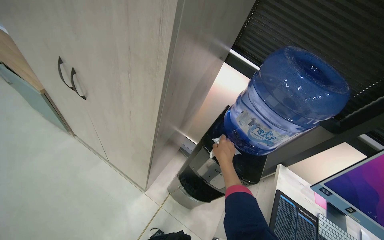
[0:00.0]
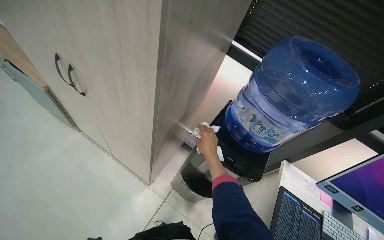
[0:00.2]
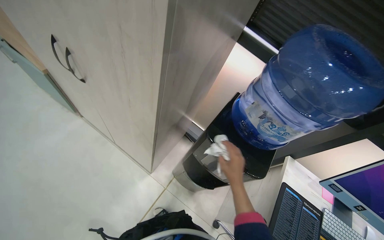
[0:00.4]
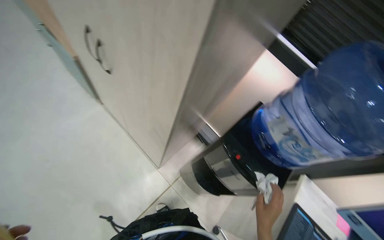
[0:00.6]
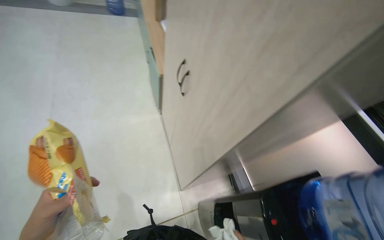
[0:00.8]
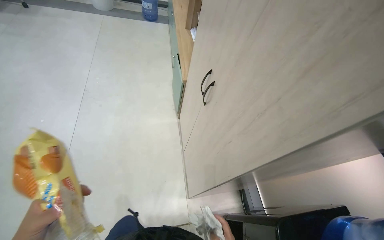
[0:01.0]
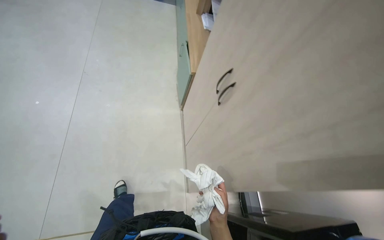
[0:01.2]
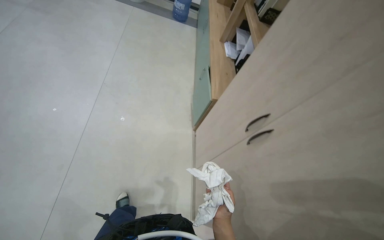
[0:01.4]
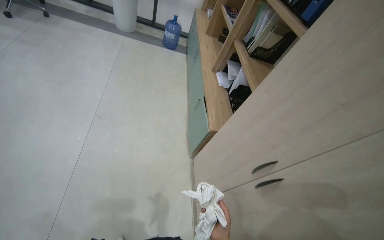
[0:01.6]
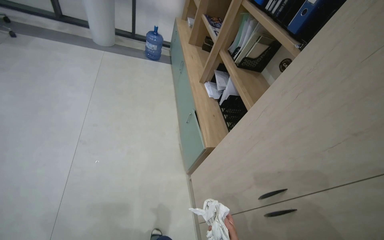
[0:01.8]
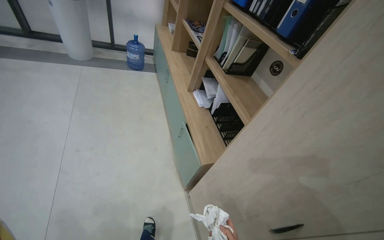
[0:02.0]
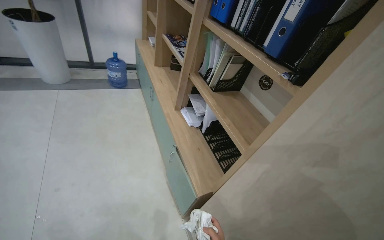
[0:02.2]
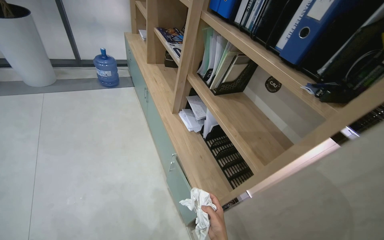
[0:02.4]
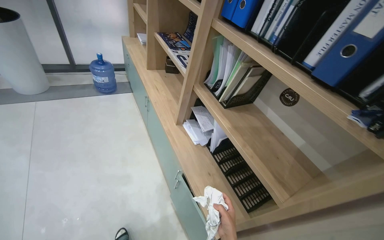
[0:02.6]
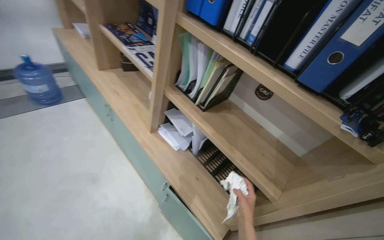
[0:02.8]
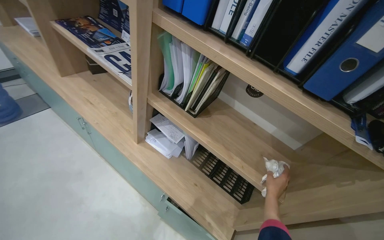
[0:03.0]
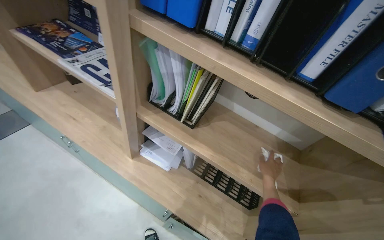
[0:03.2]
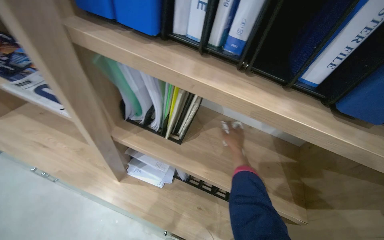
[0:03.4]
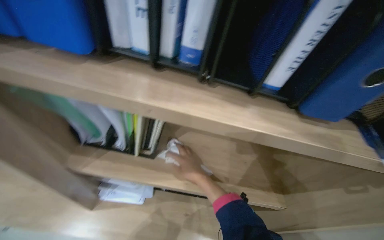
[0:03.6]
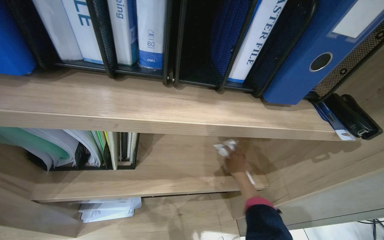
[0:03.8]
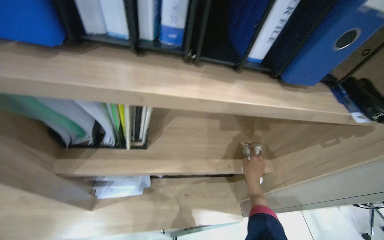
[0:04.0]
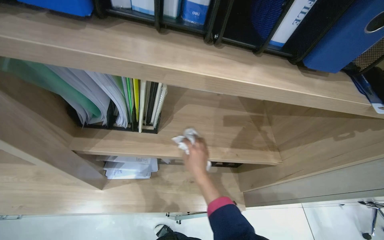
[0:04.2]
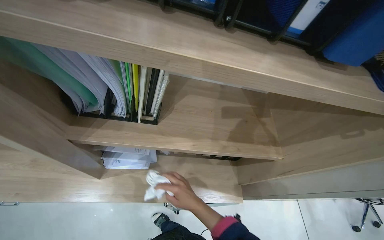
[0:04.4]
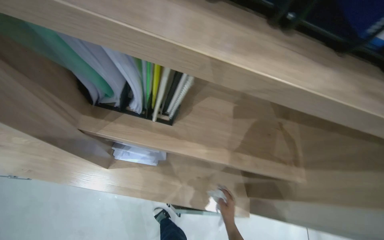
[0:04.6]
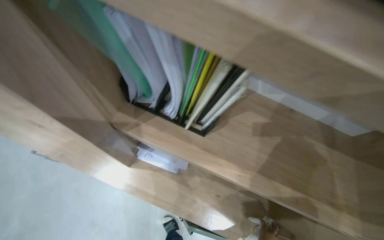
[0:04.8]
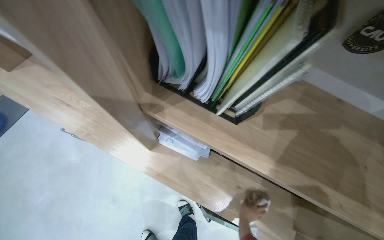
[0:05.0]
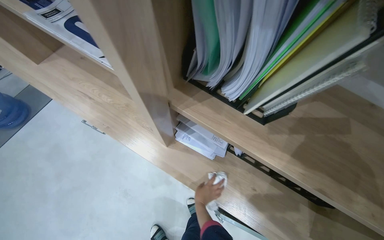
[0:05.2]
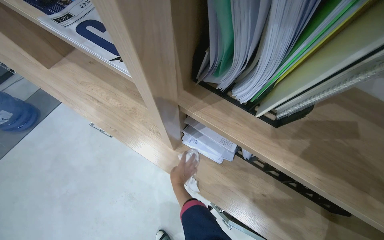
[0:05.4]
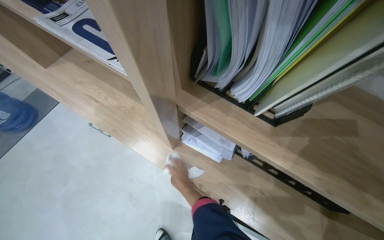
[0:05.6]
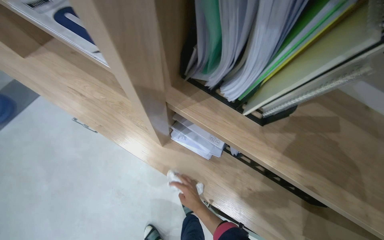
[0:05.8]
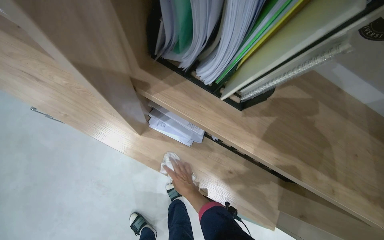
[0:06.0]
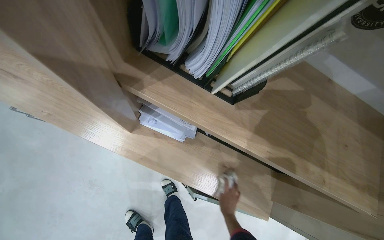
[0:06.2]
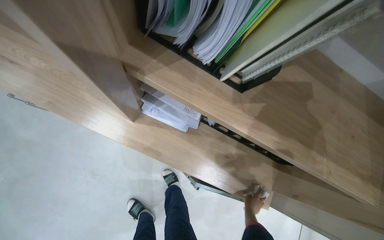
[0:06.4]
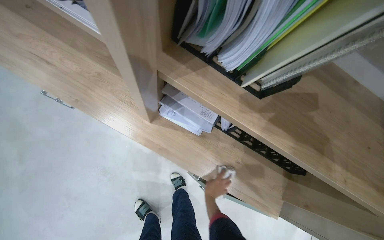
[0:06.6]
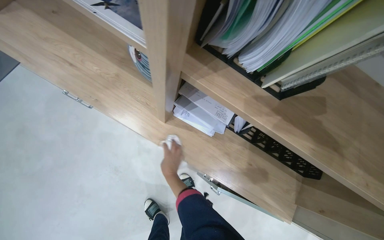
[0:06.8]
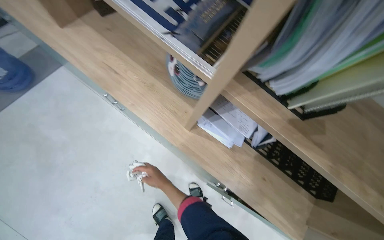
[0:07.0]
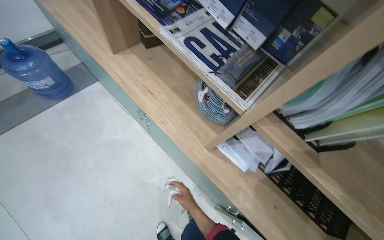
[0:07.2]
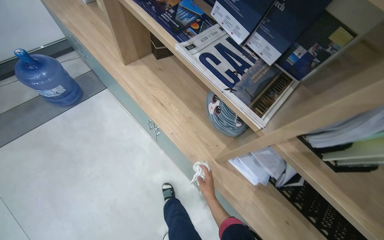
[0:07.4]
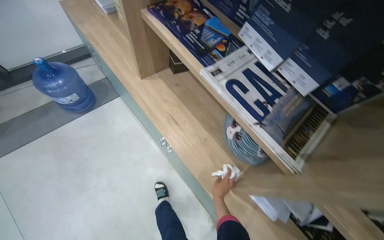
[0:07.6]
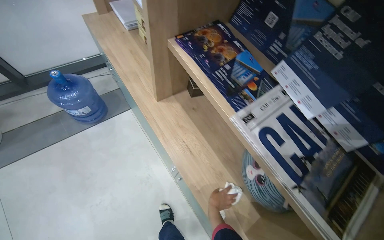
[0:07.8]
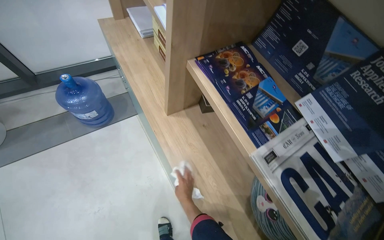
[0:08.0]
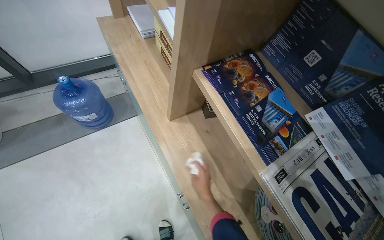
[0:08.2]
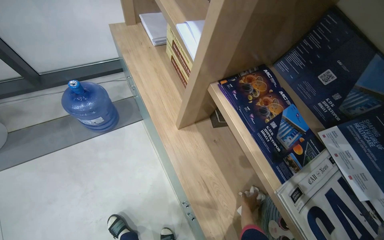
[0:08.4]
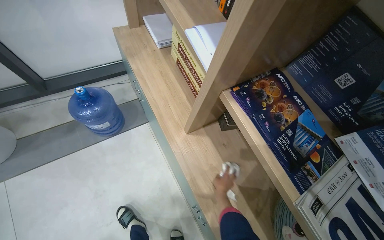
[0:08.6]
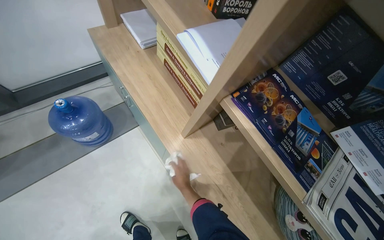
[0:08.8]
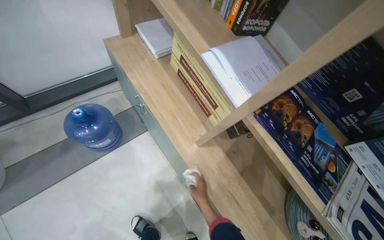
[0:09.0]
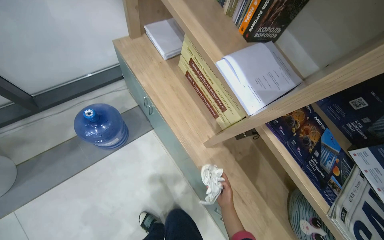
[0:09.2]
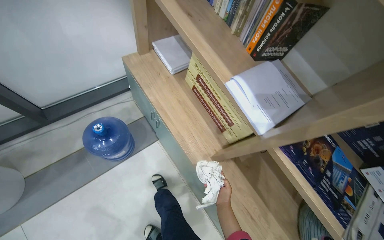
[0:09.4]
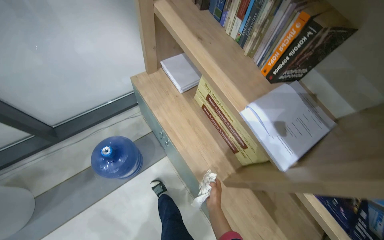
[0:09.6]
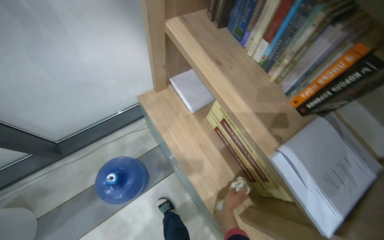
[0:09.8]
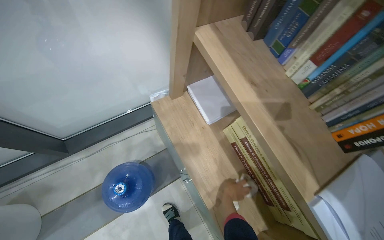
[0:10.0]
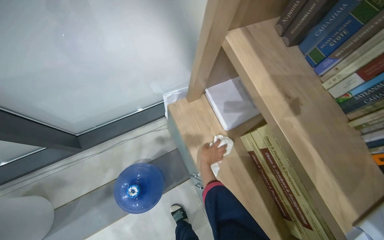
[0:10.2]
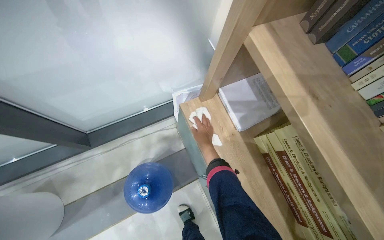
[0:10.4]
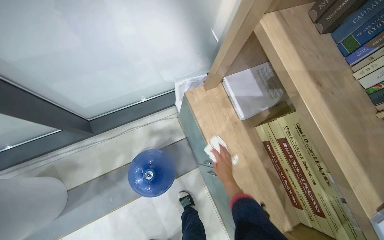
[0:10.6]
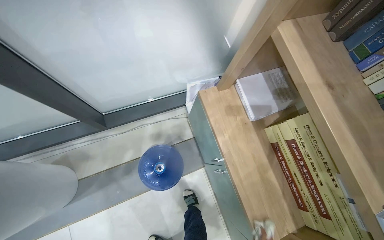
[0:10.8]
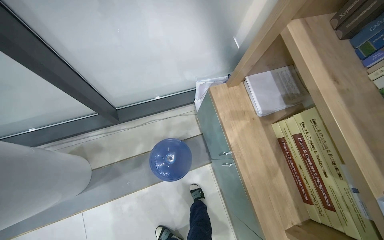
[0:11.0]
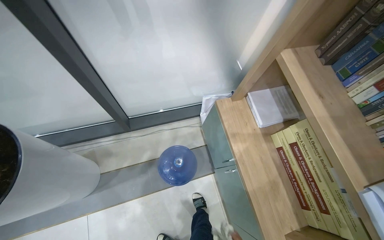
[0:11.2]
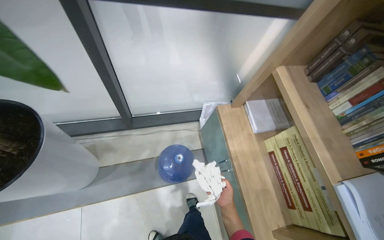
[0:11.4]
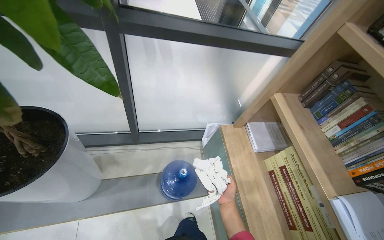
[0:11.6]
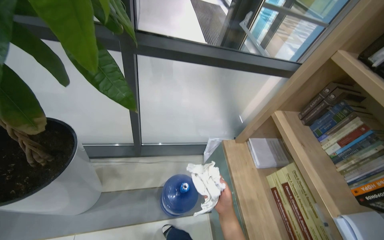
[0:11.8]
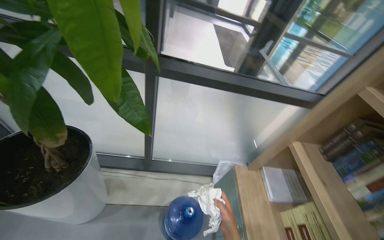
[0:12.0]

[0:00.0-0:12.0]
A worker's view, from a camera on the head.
Job: wiping surfaces.
The whole recording: Wiping various office surfaces. The worker wipes various office surfaces including desks, a water cooler, a bookshelf, a round table, and a glass partition.
0:00.0 to 0:01.6: The head turns to the left by some 50 degrees.
0:01.6 to 0:03.0: The camera travels about 1 m. The head rotates some 50 degrees to the right.
0:03.0 to 0:04.4: The wearer's head swings roughly 35 degrees to the right. The wearer looks some 20 degrees further downward.
0:04.4 to 0:06.0: The wearer's head swings some 25 degrees to the left.
0:06.0 to 0:07.6: The camera travels to the left, about 40 cm. The camera pitches upward, by some 15 degrees.
0:07.6 to 0:09.0: The wearer moves roughly 60 cm.
0:09.0 to 0:10.4: The camera is carried approximately 60 cm.
0:10.4 to 0:12.0: The camera is carried about 50 cm. The view tilts some 30 degrees upward.

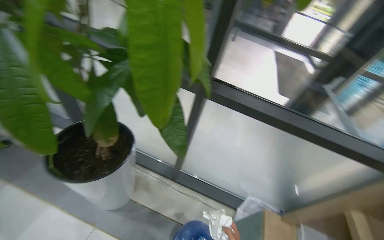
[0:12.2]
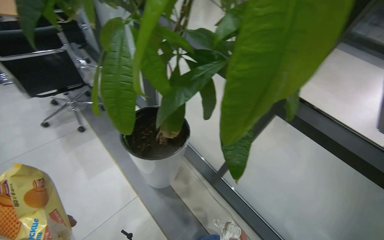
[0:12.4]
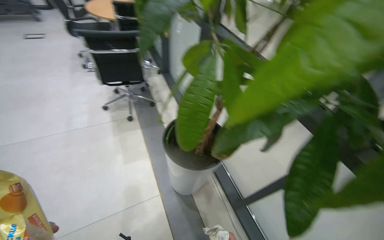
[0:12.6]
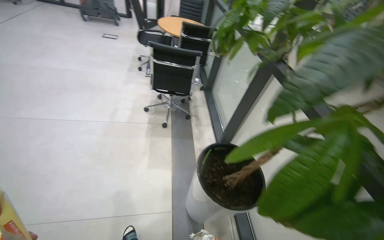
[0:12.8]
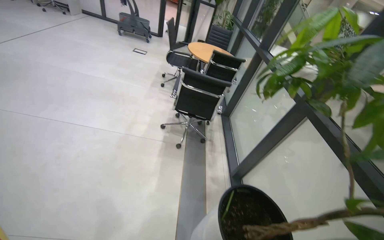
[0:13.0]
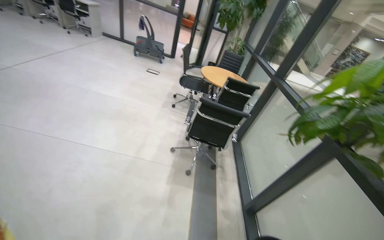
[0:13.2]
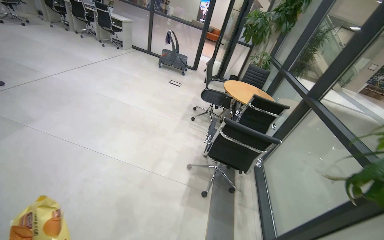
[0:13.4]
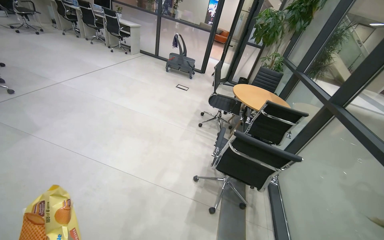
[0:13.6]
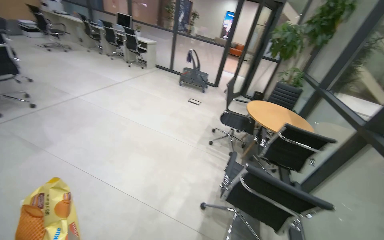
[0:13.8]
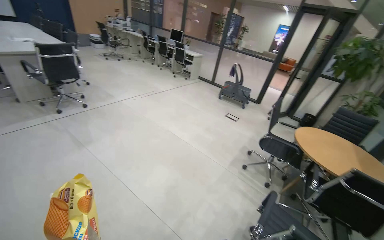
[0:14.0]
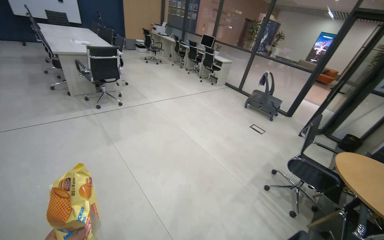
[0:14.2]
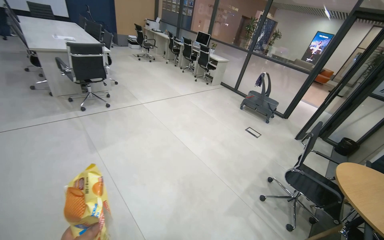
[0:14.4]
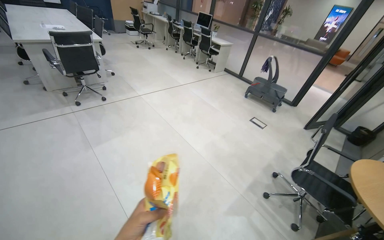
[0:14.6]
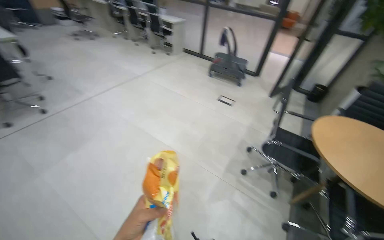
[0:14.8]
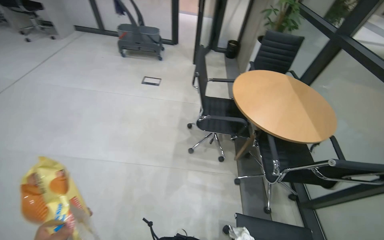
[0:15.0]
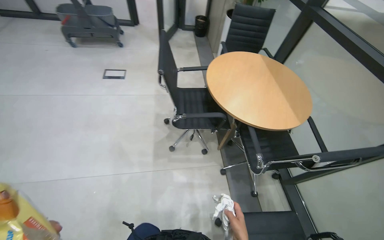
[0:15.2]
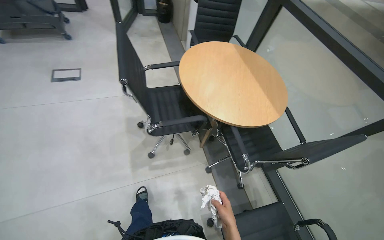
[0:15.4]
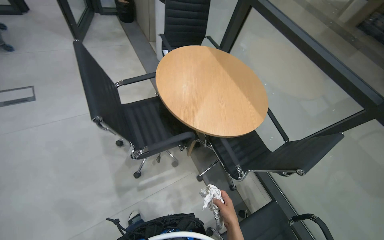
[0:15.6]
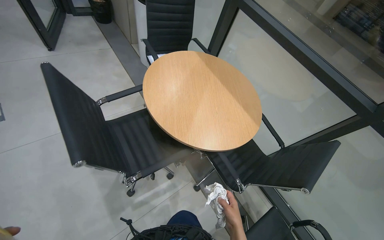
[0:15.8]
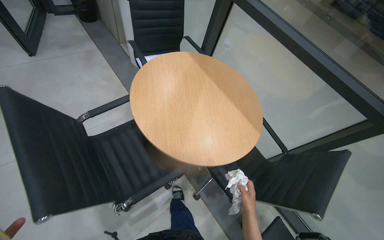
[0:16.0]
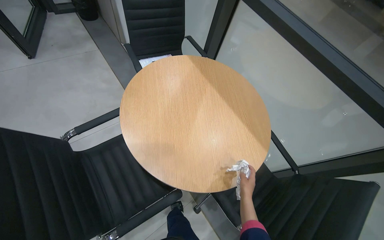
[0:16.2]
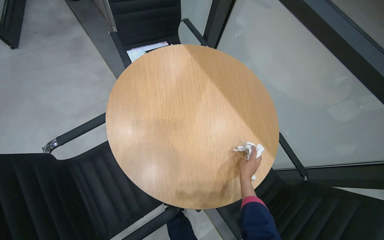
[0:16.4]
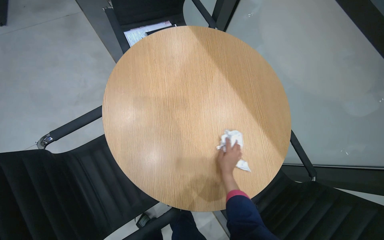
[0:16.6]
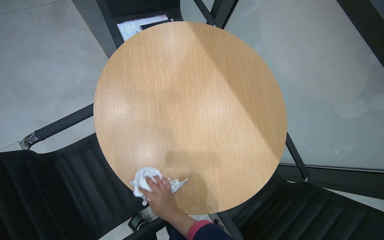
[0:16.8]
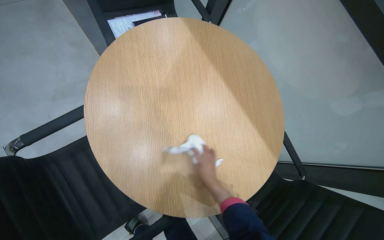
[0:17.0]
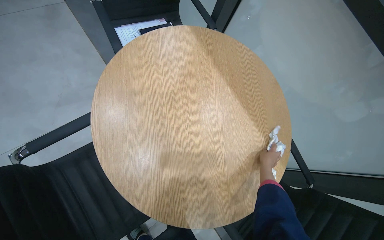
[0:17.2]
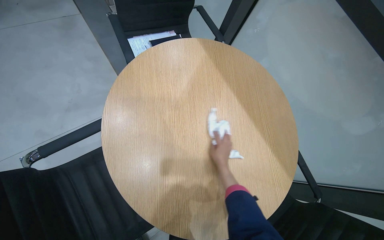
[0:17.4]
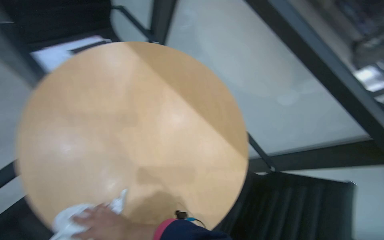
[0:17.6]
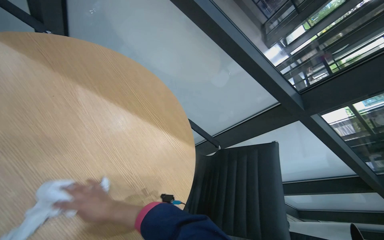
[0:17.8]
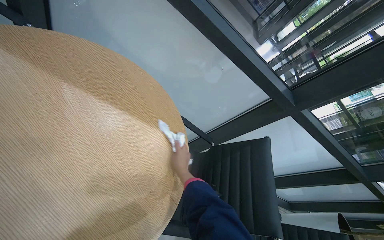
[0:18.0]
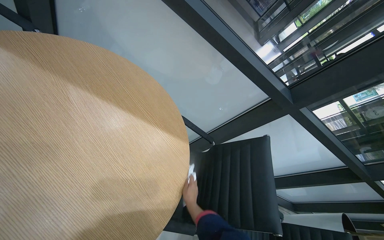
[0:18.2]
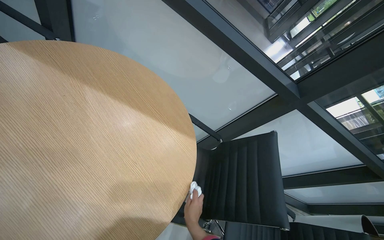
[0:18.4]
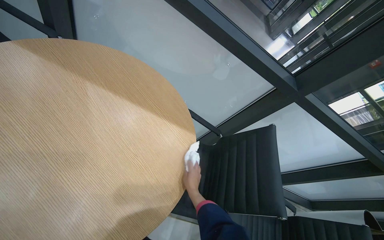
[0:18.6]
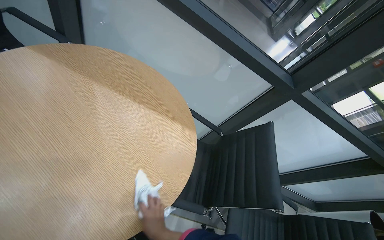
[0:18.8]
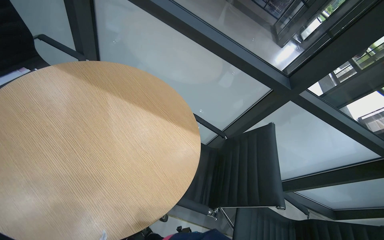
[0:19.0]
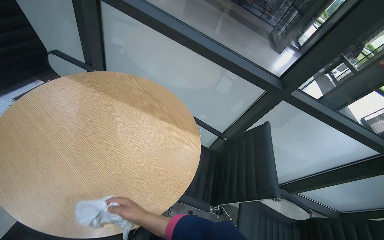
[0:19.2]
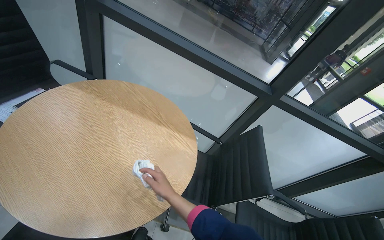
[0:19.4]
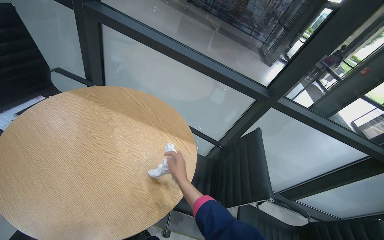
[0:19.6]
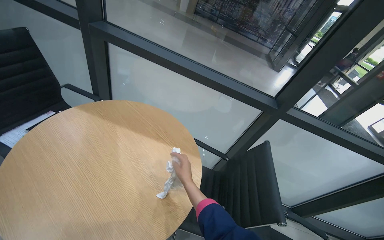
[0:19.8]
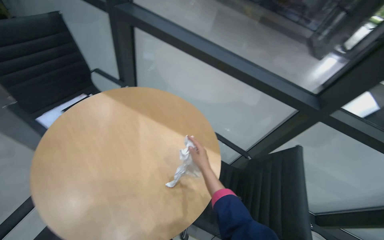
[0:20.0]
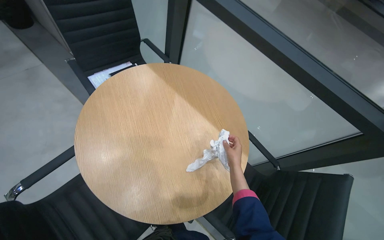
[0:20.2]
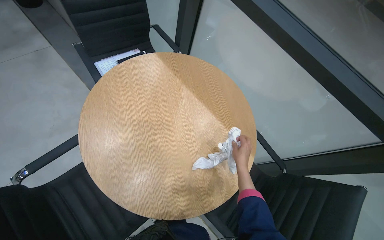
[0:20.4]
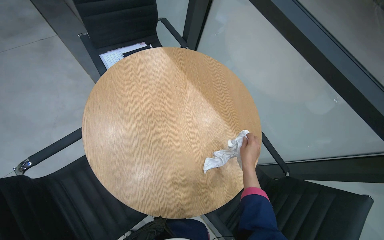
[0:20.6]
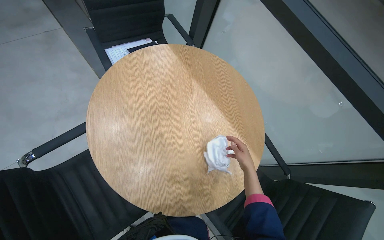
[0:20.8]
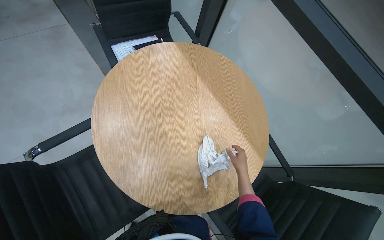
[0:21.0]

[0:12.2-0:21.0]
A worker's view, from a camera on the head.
Job: wiping surfaces.
The whole recording: Wiping various office surfaces. The worker wipes various office surfaces including desks, a water cooler, a bookshelf, a round table, and a glass partition.
0:12.2 to 0:13.6: The head travels about 80 cm. The head rotates roughly 85 degrees to the left. The view tilts about 25 degrees upward.
0:13.6 to 0:15.2: The camera travels some 1.5 m. The view tilts some 20 degrees downward. The scene turns some 25 degrees counterclockwise in the picture.
0:15.2 to 0:16.6: The camera is carried approximately 90 cm. The wearer looks approximately 25 degrees further to the right. The wearer looks some 25 degrees further downward.
0:16.6 to 0:18.0: The head turns to the right by roughly 40 degrees.
0:18.0 to 0:19.6: The camera pitches upward, by roughly 15 degrees.
0:19.6 to 0:21.0: The wearer's head swings some 40 degrees to the left. The camera pitches downward, by about 15 degrees.
